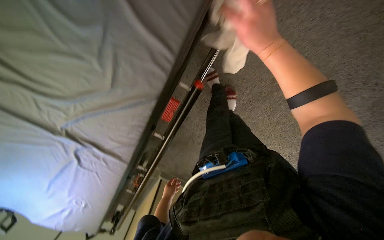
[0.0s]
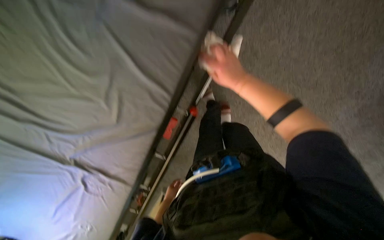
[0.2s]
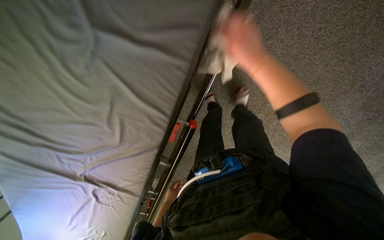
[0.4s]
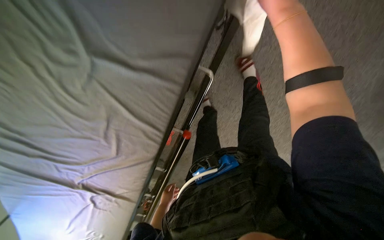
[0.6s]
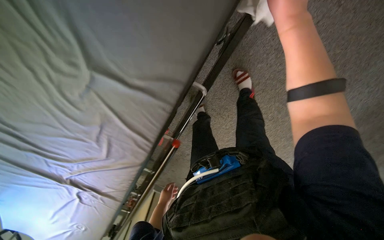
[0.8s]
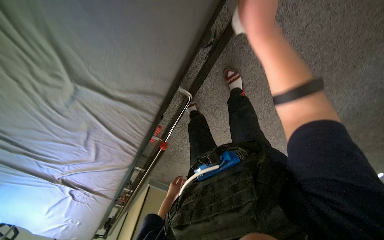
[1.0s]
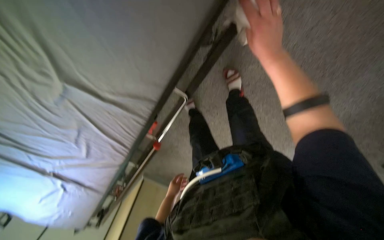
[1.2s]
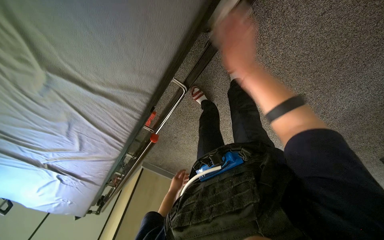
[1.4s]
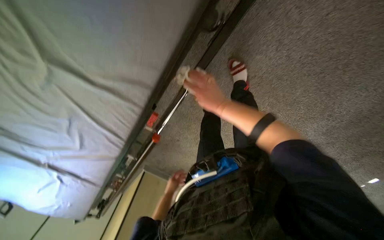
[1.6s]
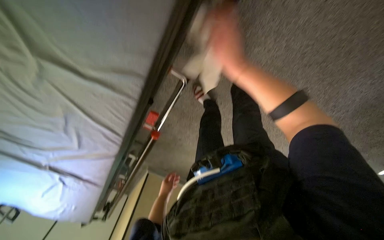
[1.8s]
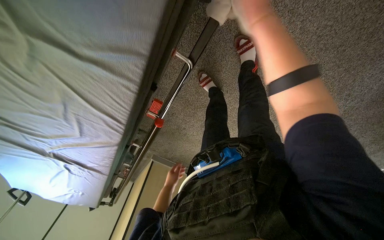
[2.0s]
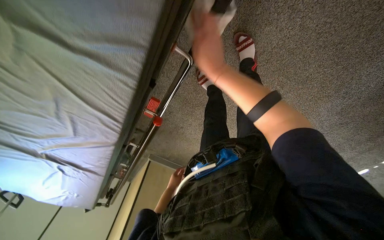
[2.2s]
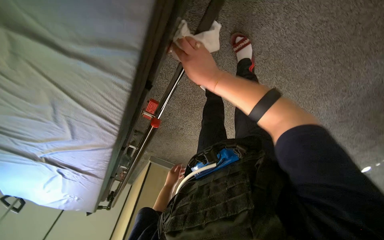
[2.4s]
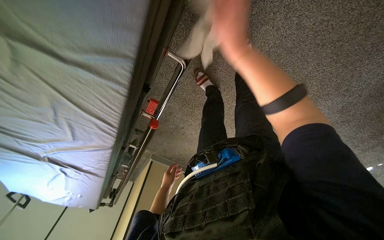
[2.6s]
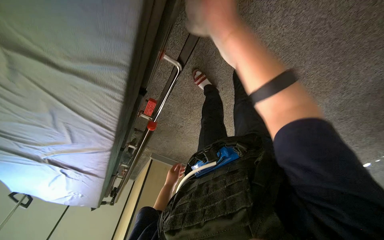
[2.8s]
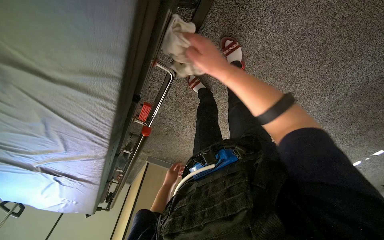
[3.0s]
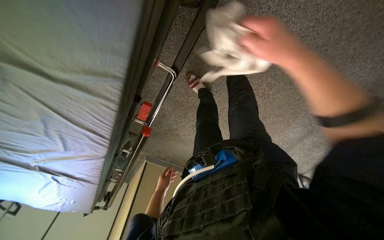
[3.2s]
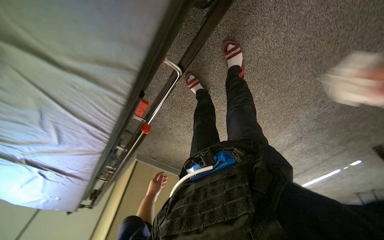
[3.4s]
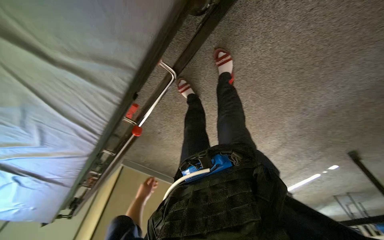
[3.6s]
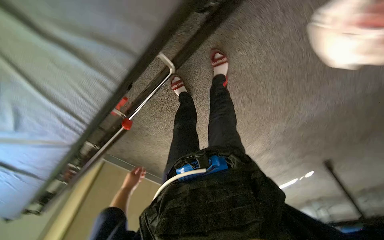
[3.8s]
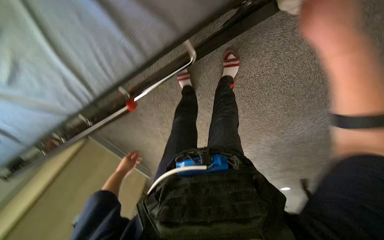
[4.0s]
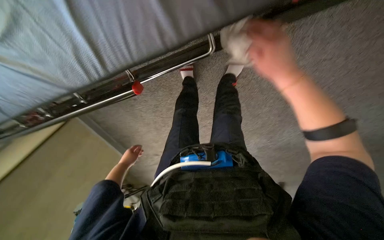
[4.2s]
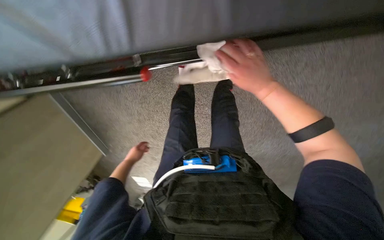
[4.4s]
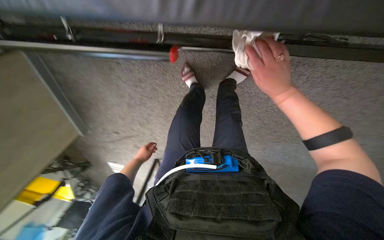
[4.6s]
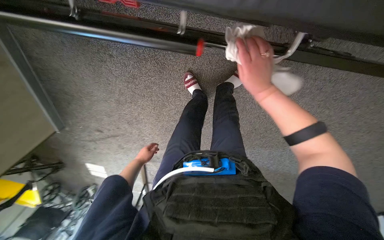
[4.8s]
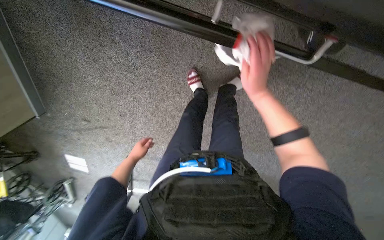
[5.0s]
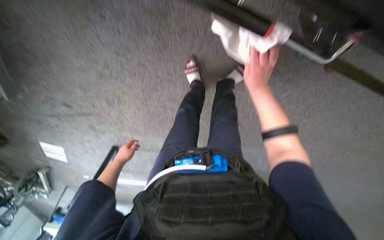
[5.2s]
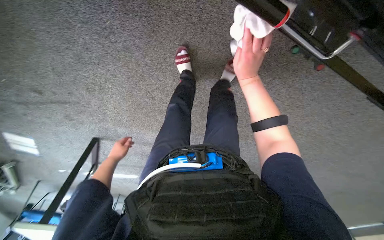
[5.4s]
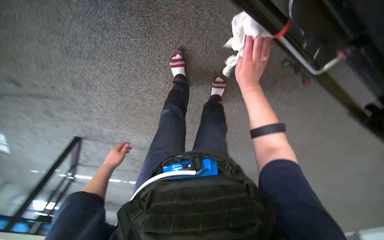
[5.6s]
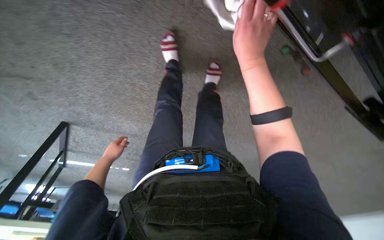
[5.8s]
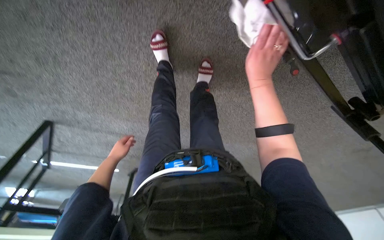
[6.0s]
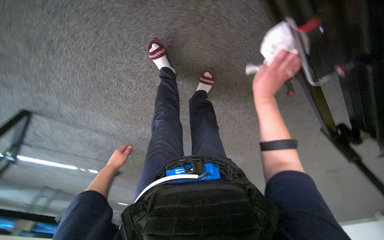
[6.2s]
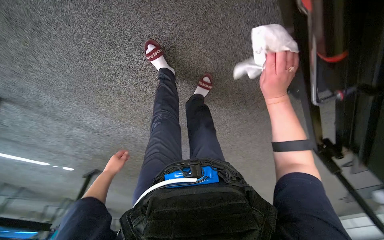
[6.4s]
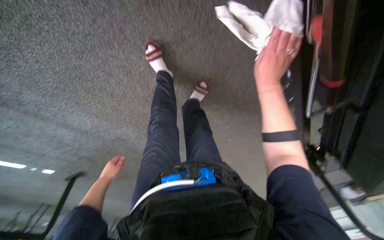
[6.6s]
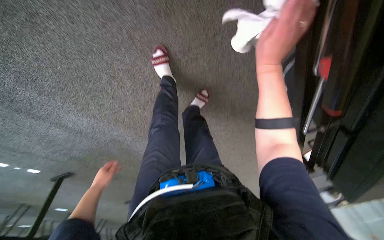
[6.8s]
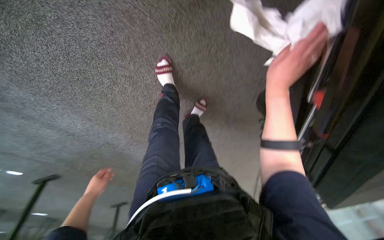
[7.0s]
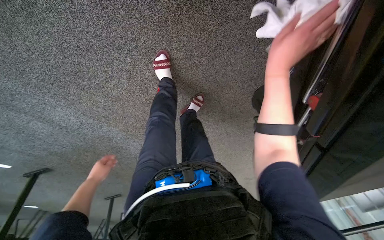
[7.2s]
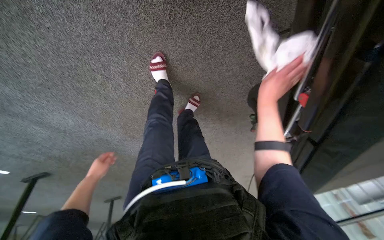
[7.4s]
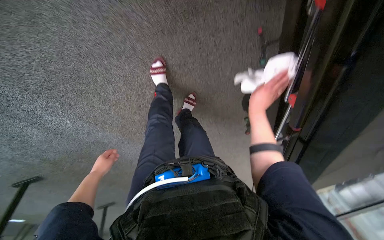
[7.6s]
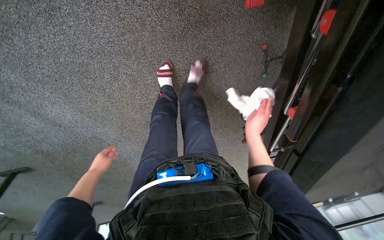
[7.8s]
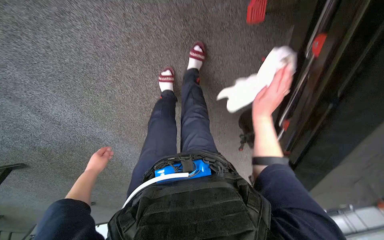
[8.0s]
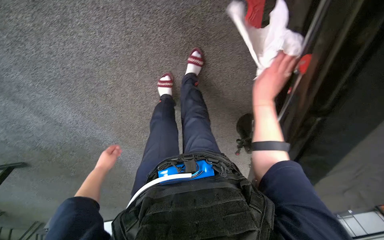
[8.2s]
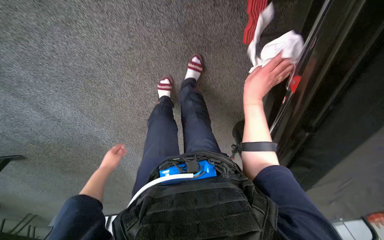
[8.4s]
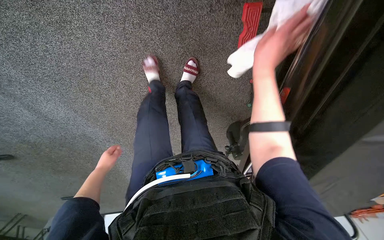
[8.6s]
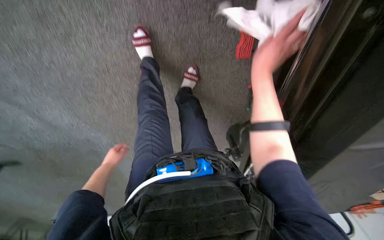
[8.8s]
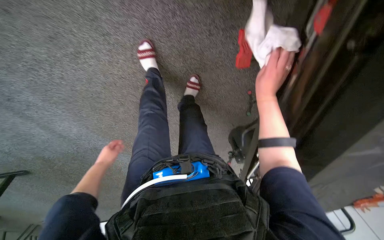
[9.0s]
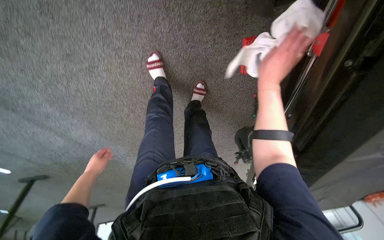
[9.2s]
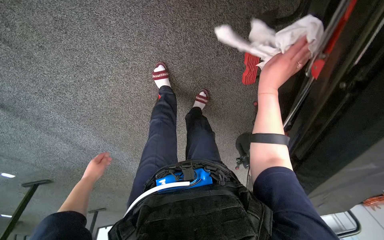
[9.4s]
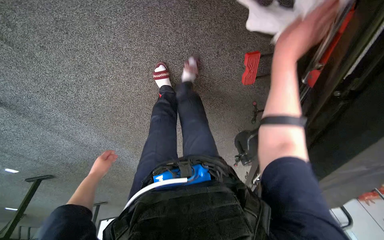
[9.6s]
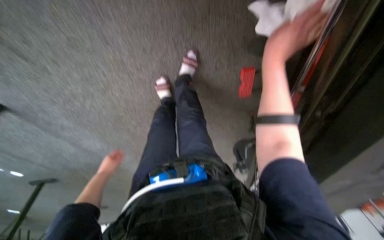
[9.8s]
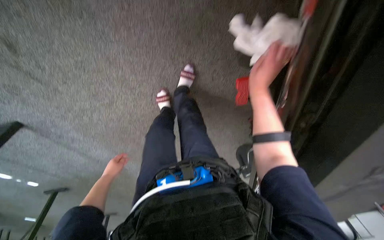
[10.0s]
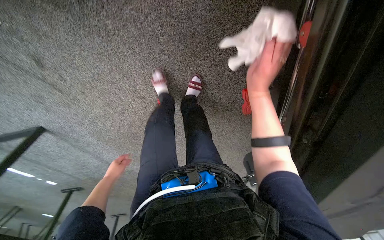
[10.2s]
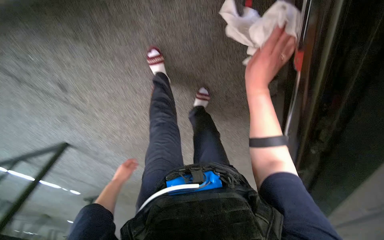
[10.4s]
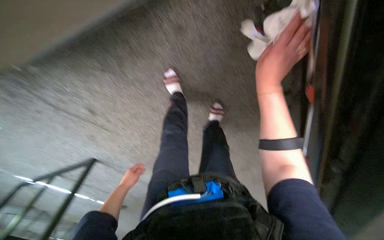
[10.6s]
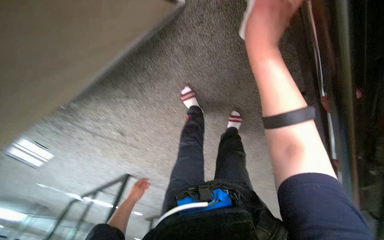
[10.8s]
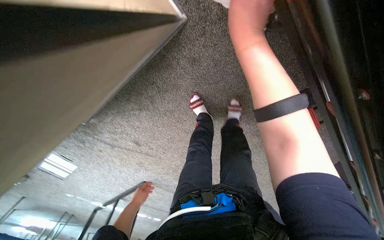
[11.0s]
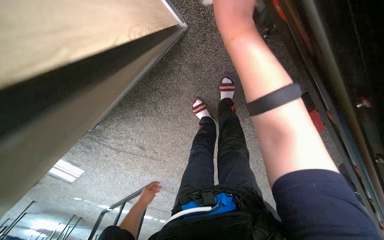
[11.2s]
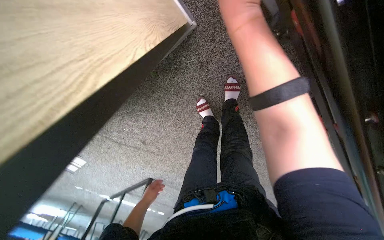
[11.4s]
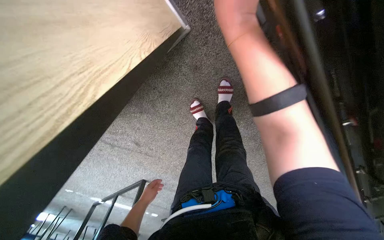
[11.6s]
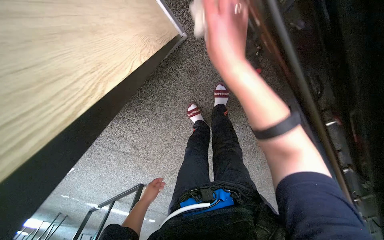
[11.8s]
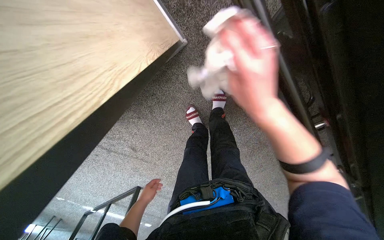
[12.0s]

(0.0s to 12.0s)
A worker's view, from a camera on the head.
Job: wiping surfaces.
The whole recording: Wiping stretcher frame. The worker wipes the metal frame and various components of the stretcher.
0.0s - 1.6s: The left hand goes about 20 cm up the picture.
1.6s - 3.0s: The right hand goes nearer and farther, about 20 cm each way, reversing 3 times.
3.0s - 4.4s: The view swings some 30 degrees to the right. Everything in view rotates approximately 40 degrees clockwise.
4.4s - 6.0s: The camera sweeps to the right, by about 35 degrees. The view tilts roughly 10 degrees downward. The right hand heads farther from the camera, covering about 10 cm.
6.0s - 7.6s: The camera is carried about 50 cm. The camera sweeps to the right, by some 30 degrees.
7.6s - 9.0s: The right hand shifts some 30 cm up the picture.
9.0s - 10.4s: The right hand is displaced nearer to the camera by some 30 cm.
10.4s - 12.0s: The camera is aimed some 15 degrees further to the left.

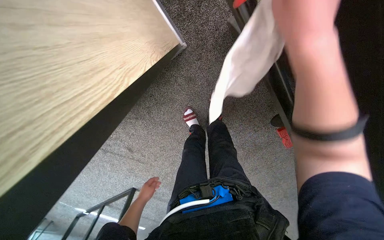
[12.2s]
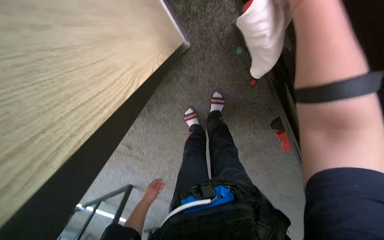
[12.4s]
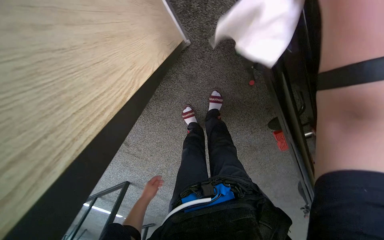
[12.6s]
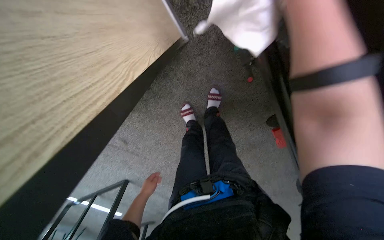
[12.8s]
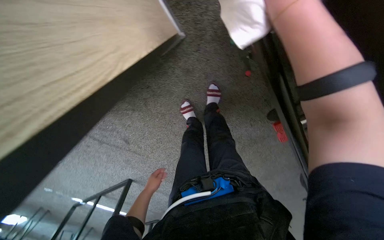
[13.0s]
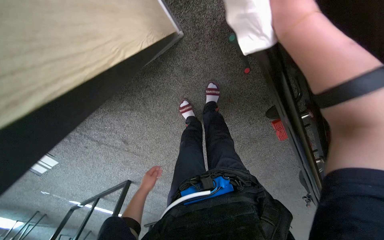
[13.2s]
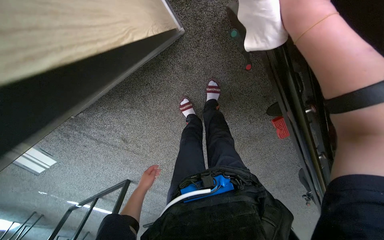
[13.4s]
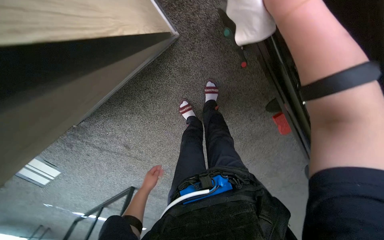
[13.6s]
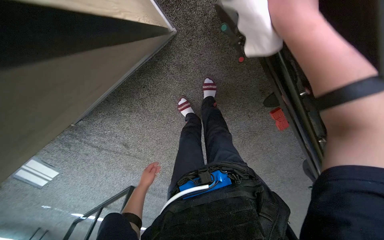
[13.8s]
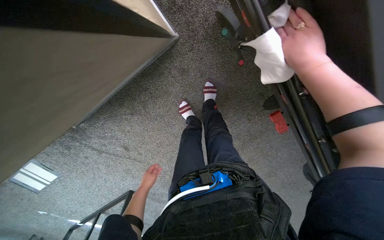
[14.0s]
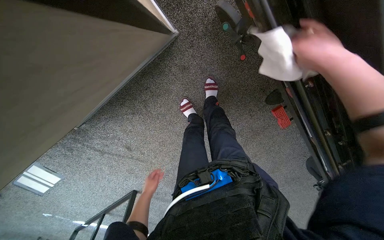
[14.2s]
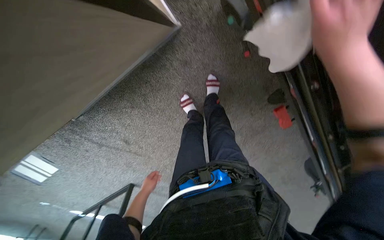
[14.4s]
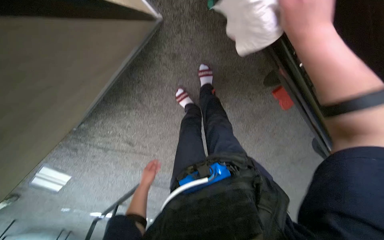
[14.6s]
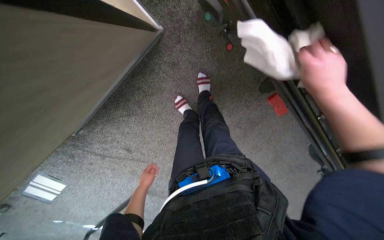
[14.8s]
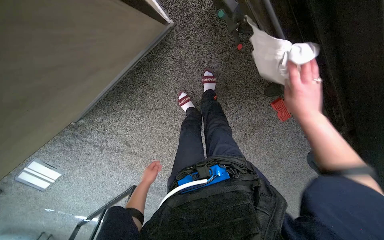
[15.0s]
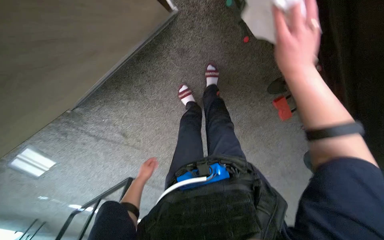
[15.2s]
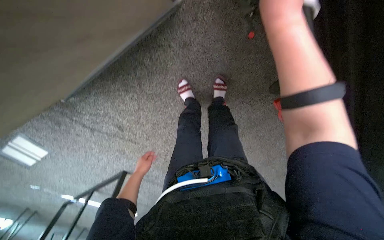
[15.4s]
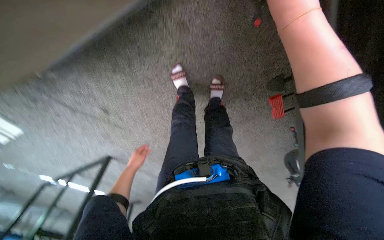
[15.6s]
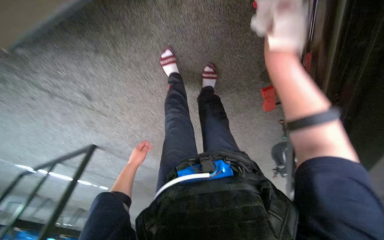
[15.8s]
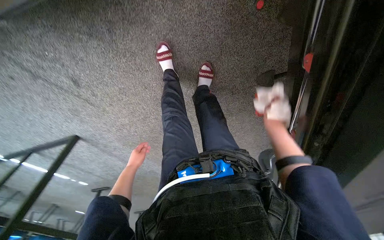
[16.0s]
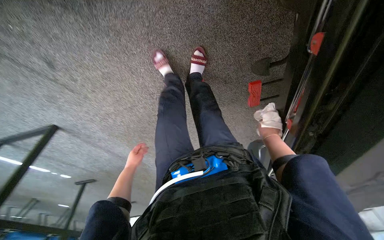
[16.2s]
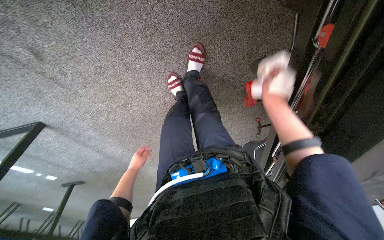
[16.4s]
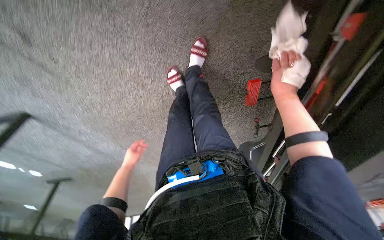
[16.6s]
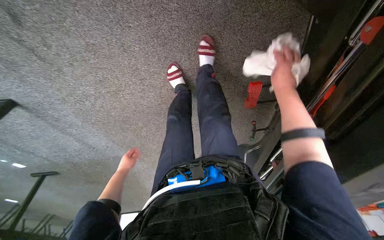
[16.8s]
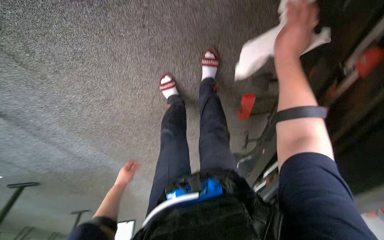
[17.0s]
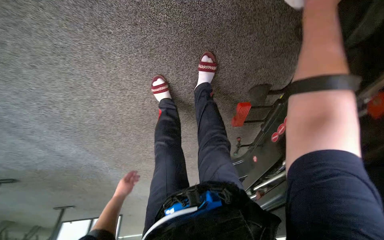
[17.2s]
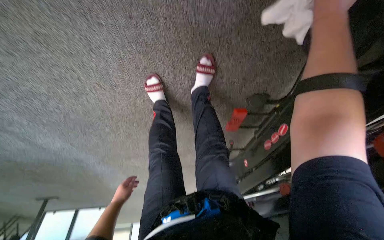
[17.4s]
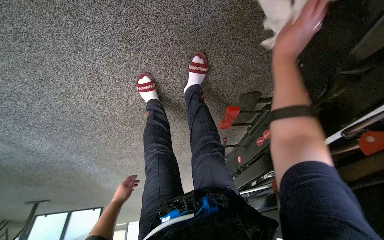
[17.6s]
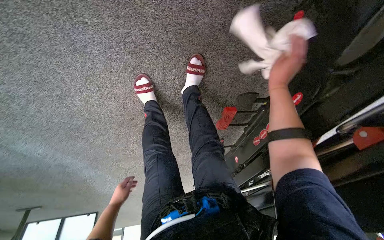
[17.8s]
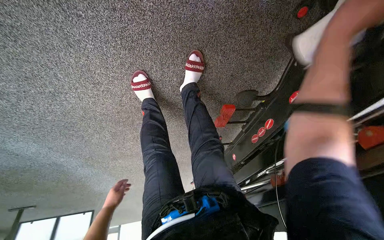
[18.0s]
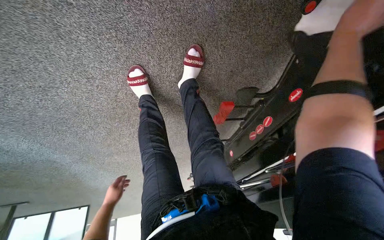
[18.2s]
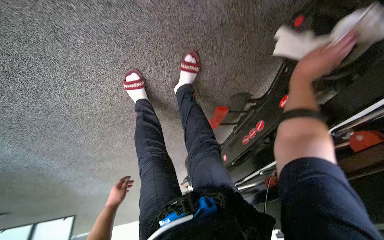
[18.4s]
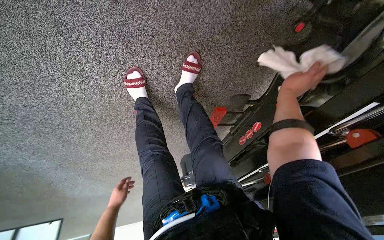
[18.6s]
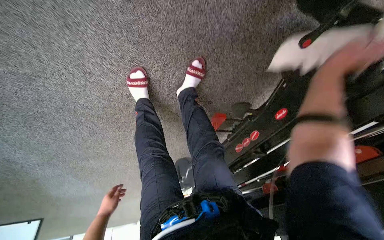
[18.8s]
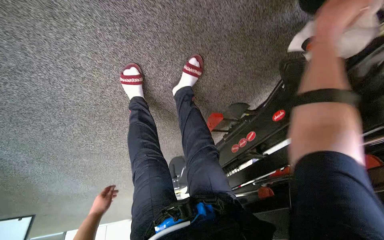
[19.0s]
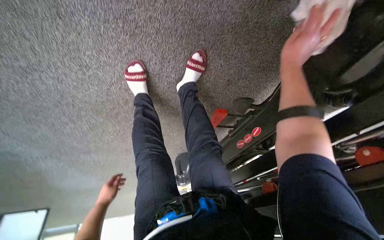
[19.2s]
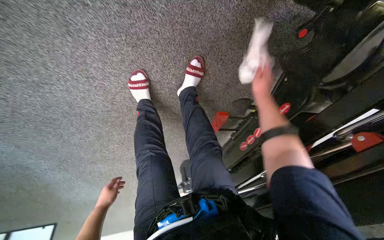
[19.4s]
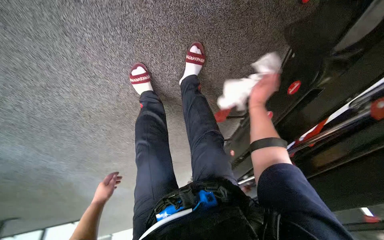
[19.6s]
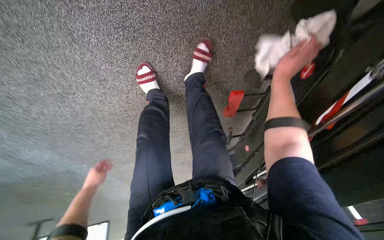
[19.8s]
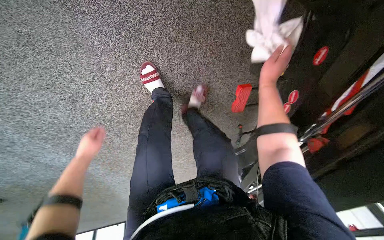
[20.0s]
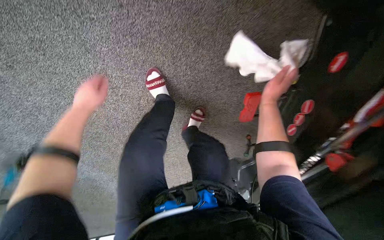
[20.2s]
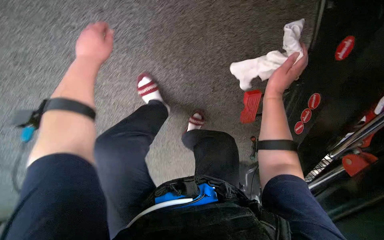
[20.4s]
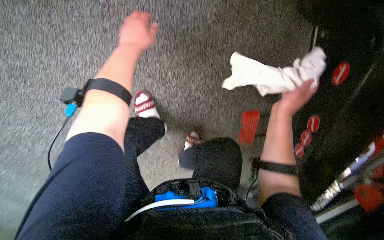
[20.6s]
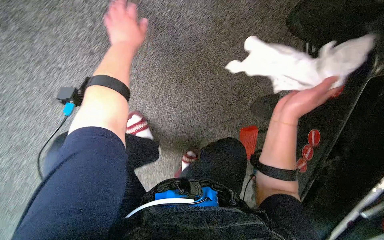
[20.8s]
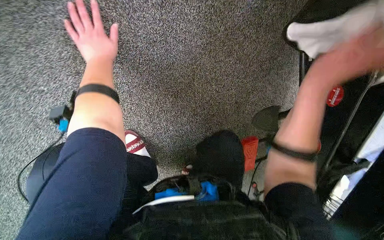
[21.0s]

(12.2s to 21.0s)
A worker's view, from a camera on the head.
Job: wiping surfaces.
The whole recording: Wiping stretcher frame. The worker wipes the metal frame and various components of the stretcher.
12.2s - 13.6s: The hands make small movements and keep their place.
13.6s - 15.2s: The left hand is displaced farther from the camera by about 10 cm, while the right hand travels farther from the camera by approximately 15 cm.
15.2s - 16.6s: The view pans to the right by roughly 25 degrees. The view tilts some 15 degrees downward. The right hand swings up and down the picture, roughly 25 cm each way, with 2 reversals.
16.6s - 18.0s: The view swings some 15 degrees to the right. The left hand moves down the picture, approximately 10 cm. The right hand goes nearer and farther, about 15 cm each way, reversing 2 times.
18.0s - 19.6s: The right hand goes nearer and farther, approximately 25 cm each way, reversing 2 times.
19.6s - 21.0s: The view tilts roughly 20 degrees upward. The left hand is displaced up the picture by about 70 cm.
